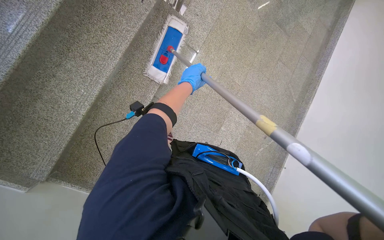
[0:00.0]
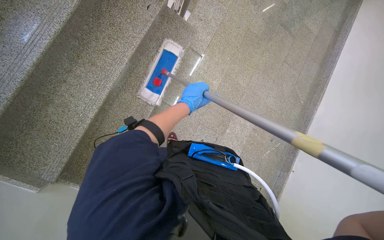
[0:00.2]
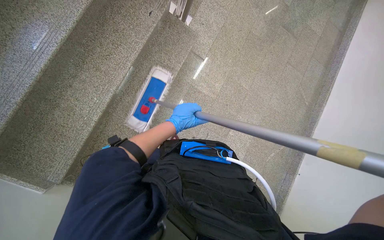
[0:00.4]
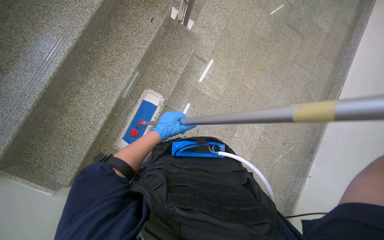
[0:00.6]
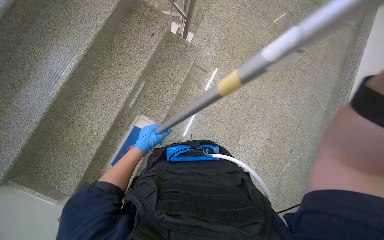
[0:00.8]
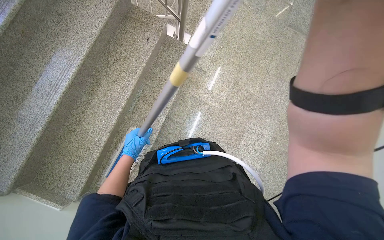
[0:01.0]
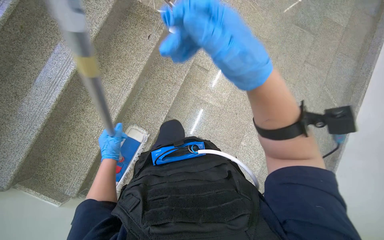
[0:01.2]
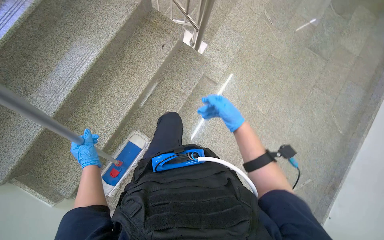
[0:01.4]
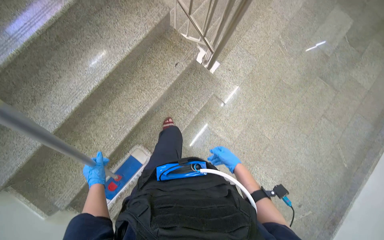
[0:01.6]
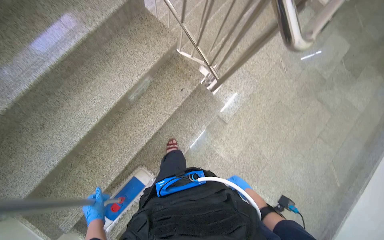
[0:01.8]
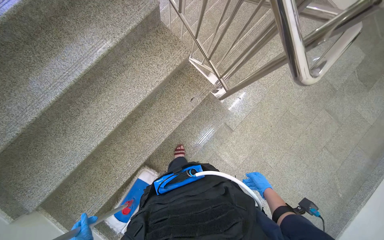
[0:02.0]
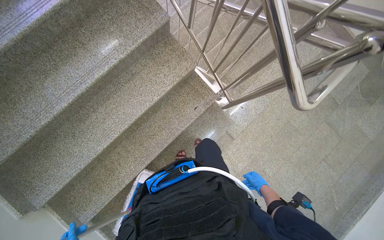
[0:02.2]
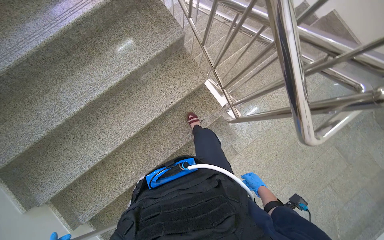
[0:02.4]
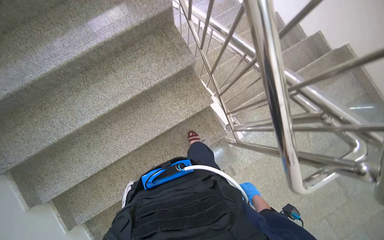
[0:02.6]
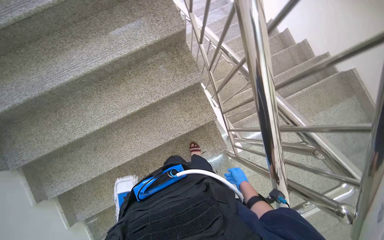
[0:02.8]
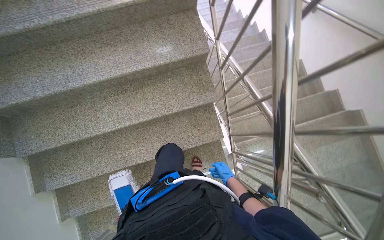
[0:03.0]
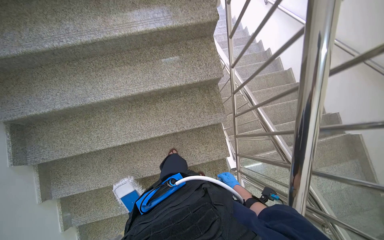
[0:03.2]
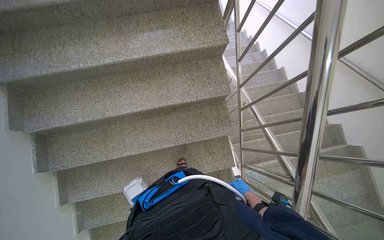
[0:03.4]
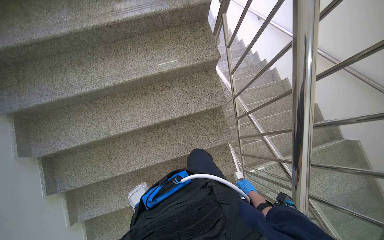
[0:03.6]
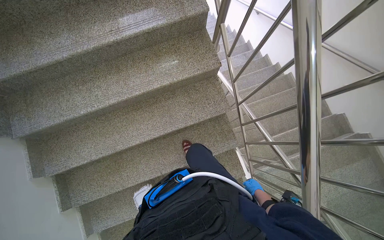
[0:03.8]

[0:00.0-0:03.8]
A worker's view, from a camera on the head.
Job: mopping floor.
The whole recording: Mopping the staircase. The worker mops the staircase, moving down each step.
0:00.0 to 0:01.2: The left hand travels to the left, down the picture and nearer to the camera by about 30 cm.
0:01.2 to 0:02.6: The camera is carried about 80 cm. The scene rotates clockwise by about 30 degrees.
0:02.6 to 0:03.8: The wearer moves approximately 60 cm.

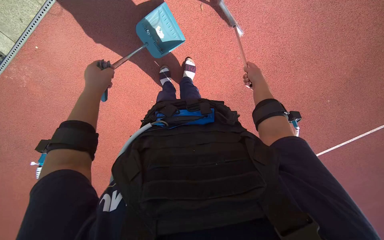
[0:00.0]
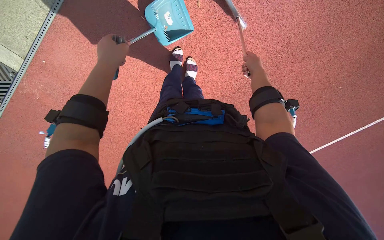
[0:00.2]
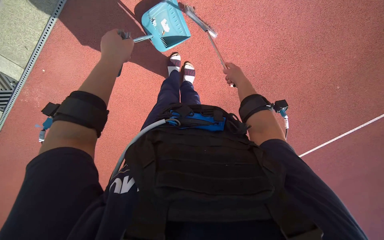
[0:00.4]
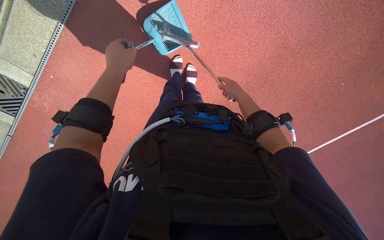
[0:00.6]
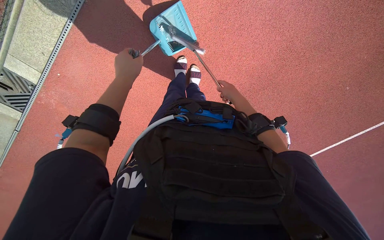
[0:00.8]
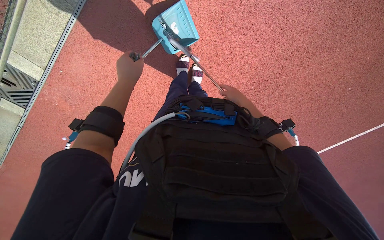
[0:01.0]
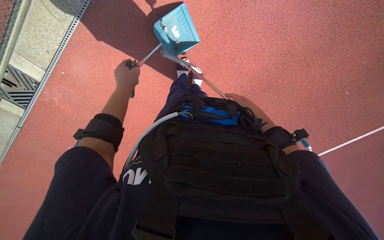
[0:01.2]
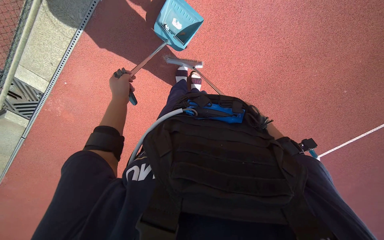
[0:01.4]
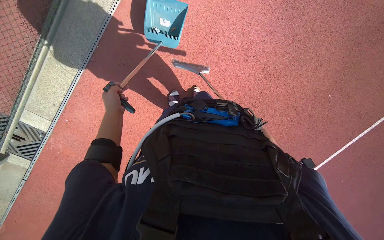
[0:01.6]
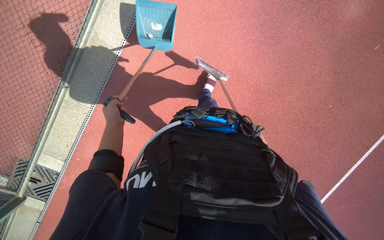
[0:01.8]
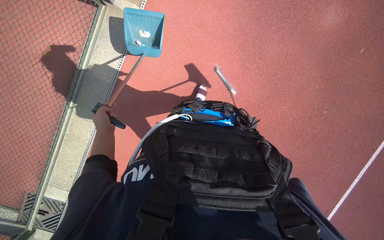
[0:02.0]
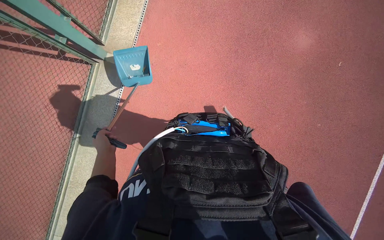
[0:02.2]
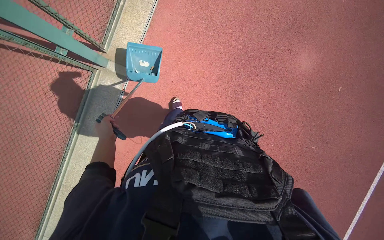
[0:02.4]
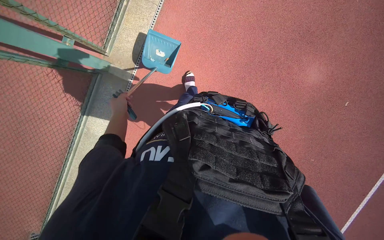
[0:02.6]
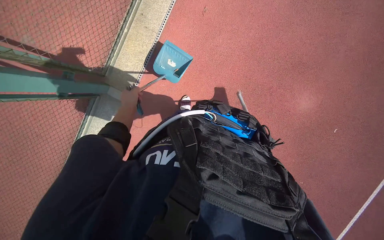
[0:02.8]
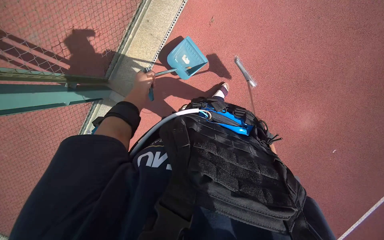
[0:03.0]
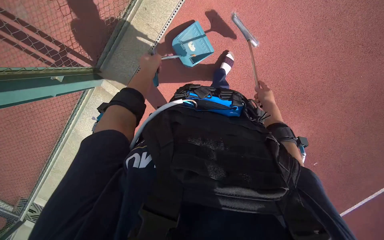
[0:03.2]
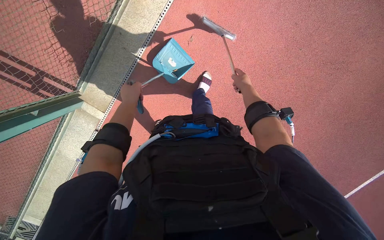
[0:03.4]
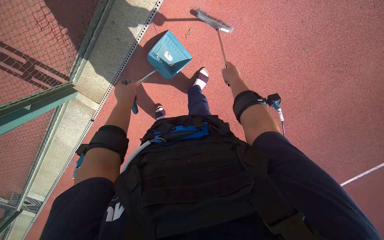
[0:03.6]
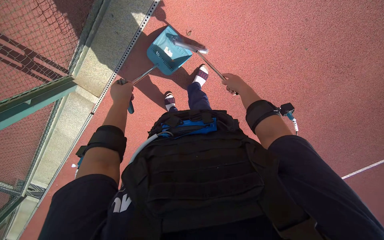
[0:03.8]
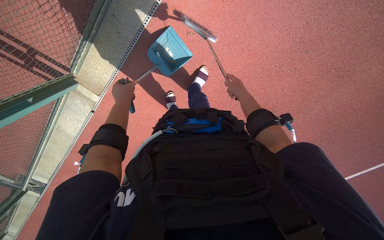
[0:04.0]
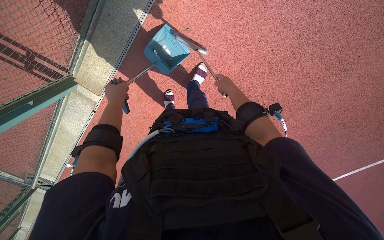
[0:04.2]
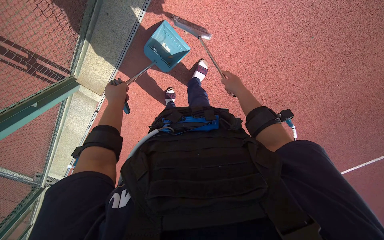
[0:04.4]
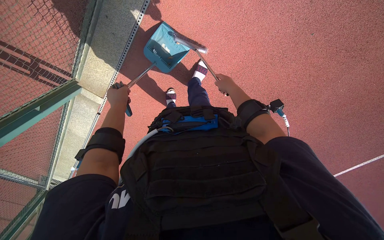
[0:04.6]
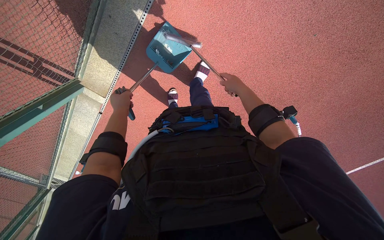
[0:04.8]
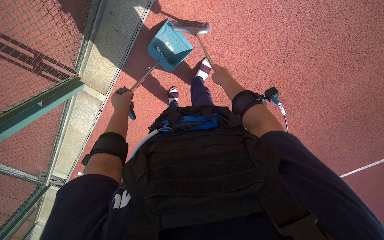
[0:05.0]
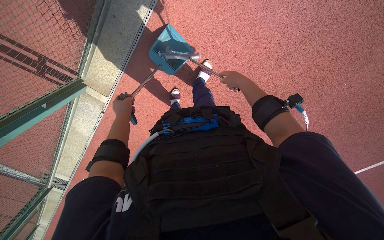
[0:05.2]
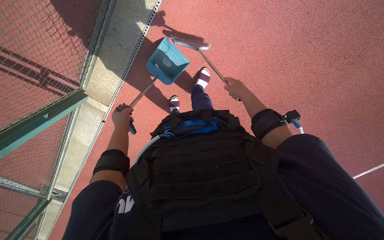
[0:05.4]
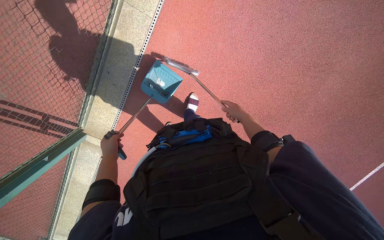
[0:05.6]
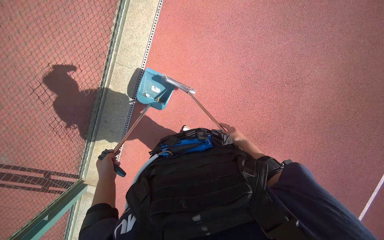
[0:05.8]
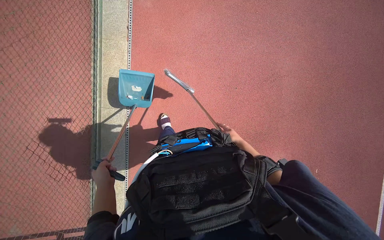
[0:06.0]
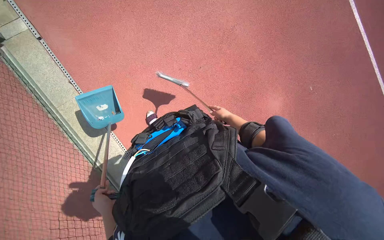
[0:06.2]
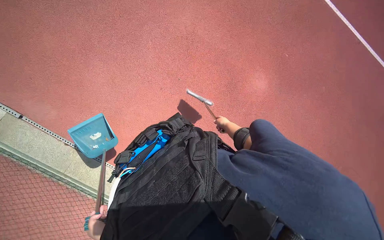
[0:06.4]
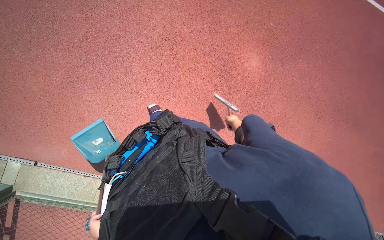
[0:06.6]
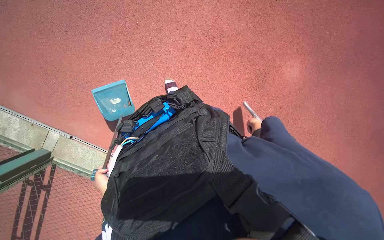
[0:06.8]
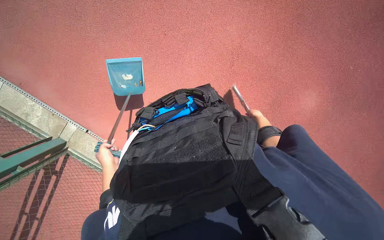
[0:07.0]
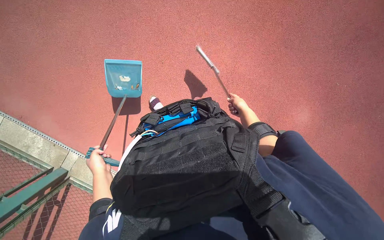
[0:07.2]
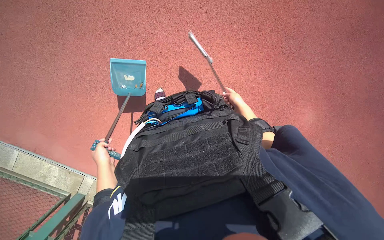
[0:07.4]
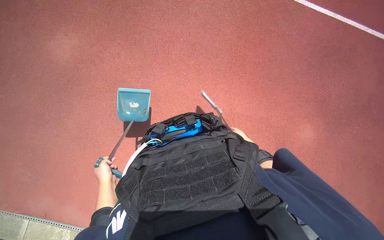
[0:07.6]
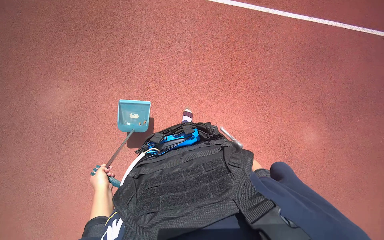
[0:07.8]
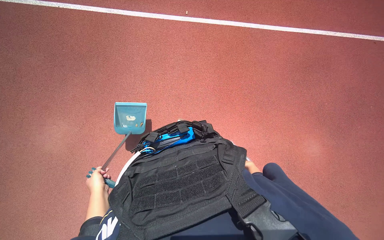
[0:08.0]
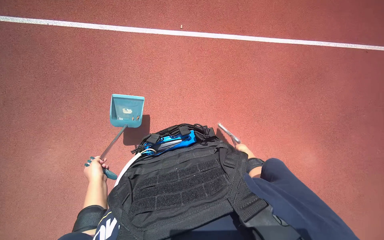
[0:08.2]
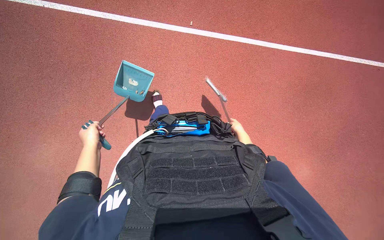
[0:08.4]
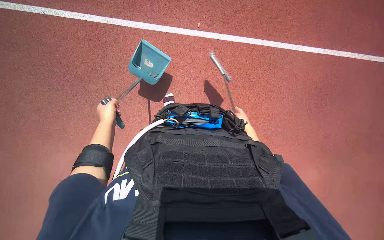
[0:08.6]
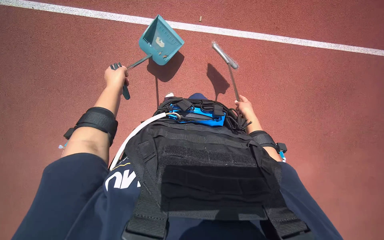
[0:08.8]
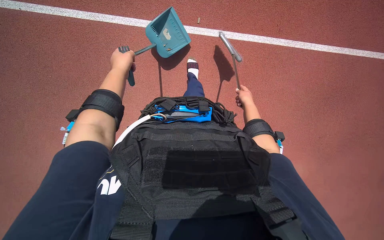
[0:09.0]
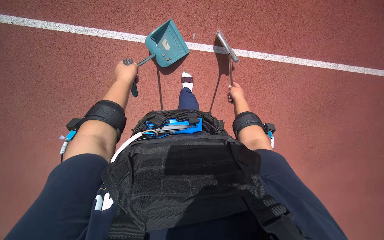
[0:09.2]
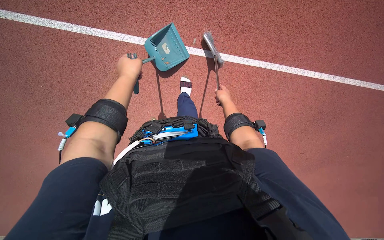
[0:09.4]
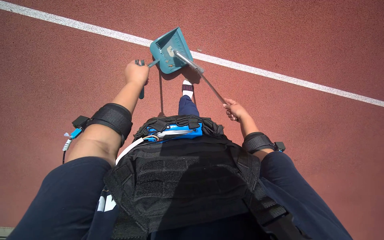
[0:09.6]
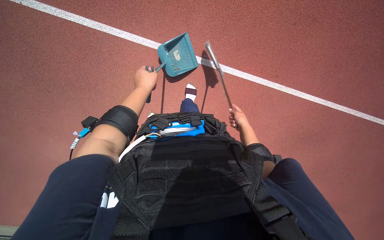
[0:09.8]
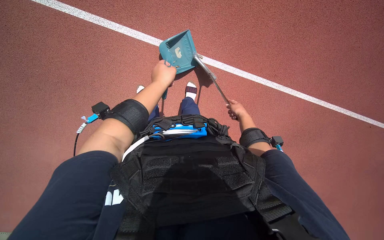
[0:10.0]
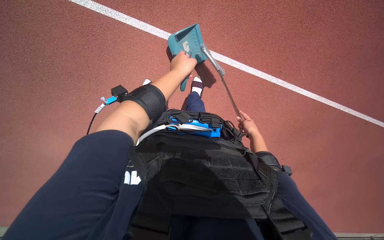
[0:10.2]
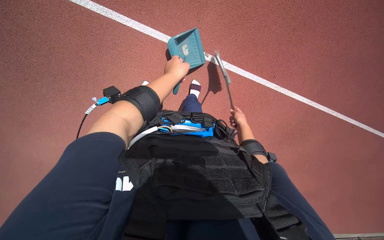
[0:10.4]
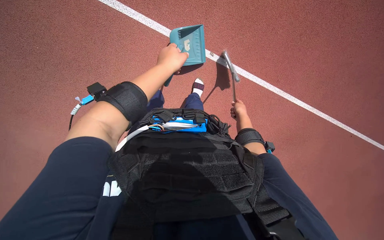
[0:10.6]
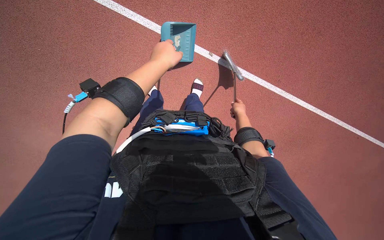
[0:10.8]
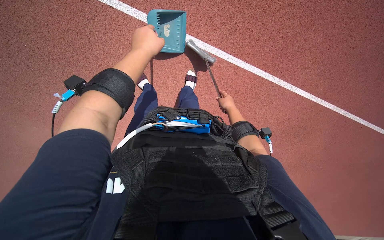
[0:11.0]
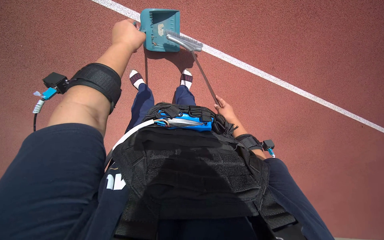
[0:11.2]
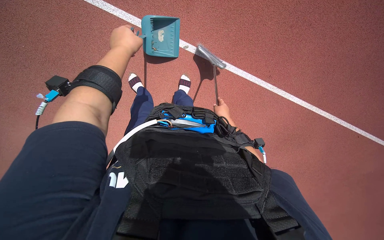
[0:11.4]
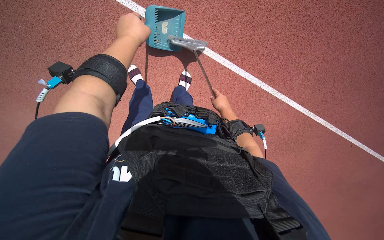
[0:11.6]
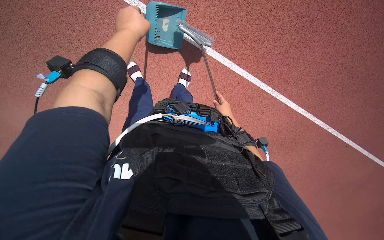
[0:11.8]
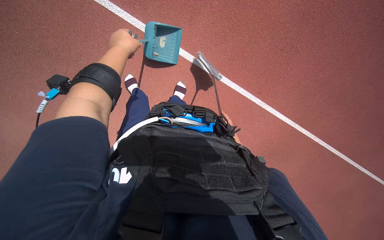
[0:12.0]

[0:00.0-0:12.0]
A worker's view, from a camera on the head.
Job: sweeping floor.
The whole recording: Sweeping and collecting debris from ground. The worker sweeps and collects debris from the ground using a broom and dustpan.
0:00.0 to 0:01.6: The left hand moves to the right, some 10 cm.
0:01.6 to 0:03.0: The view tilts about 15 degrees upward. The left hand heads up the picture and to the right, covering some 40 cm.
0:04.4 to 0:06.0: The view tilts roughly 35 degrees upward. The scene rotates counterclockwise by roughly 35 degrees.
0:07.6 to 0:09.0: The right hand is displaced up the picture by about 25 cm, while the left hand goes approximately 40 cm up the picture.
0:09.0 to 0:10.4: The left hand moves to the right and nearer to the camera, roughly 15 cm.

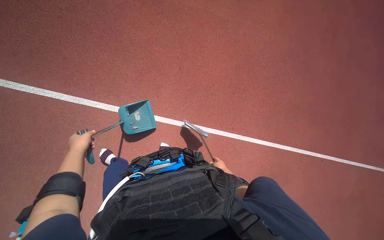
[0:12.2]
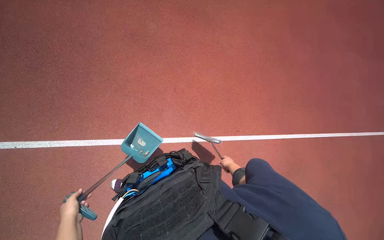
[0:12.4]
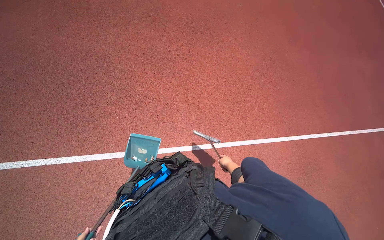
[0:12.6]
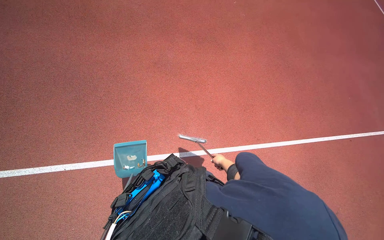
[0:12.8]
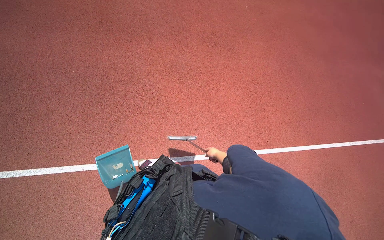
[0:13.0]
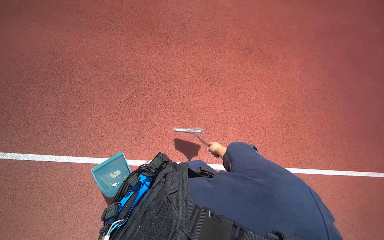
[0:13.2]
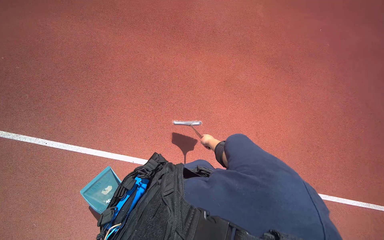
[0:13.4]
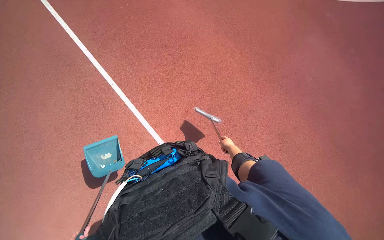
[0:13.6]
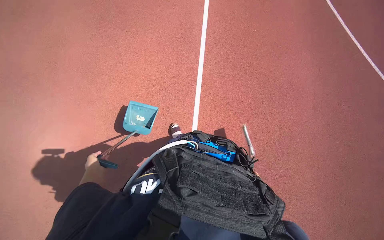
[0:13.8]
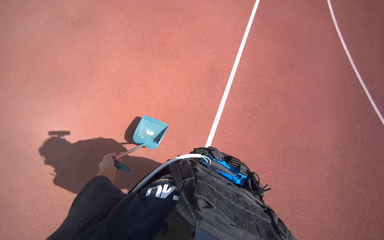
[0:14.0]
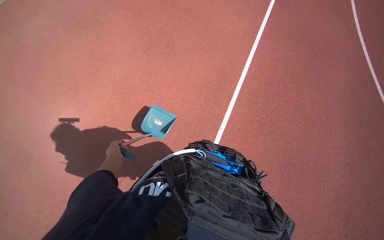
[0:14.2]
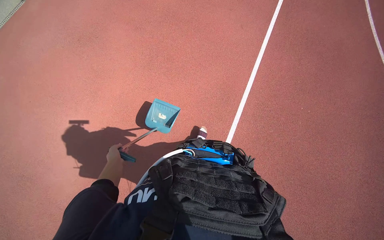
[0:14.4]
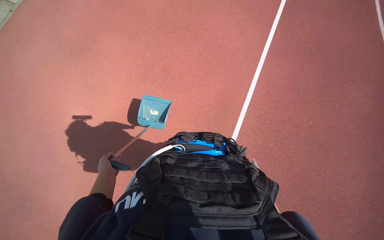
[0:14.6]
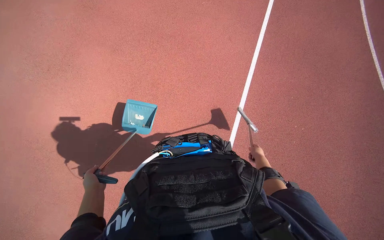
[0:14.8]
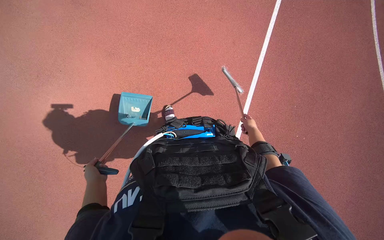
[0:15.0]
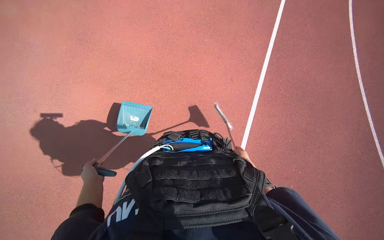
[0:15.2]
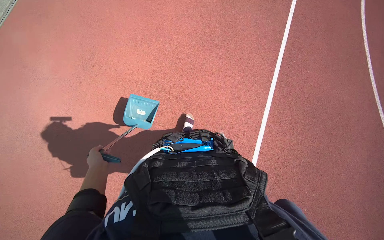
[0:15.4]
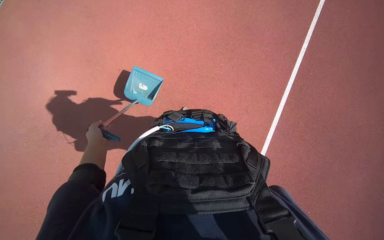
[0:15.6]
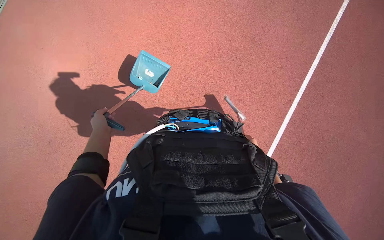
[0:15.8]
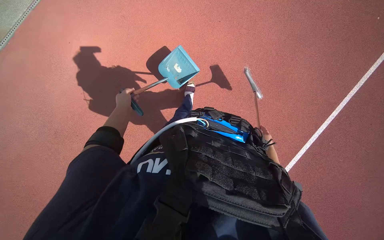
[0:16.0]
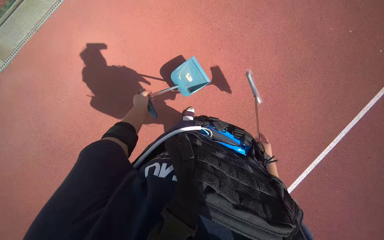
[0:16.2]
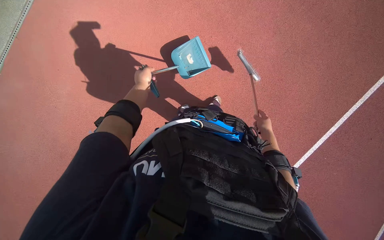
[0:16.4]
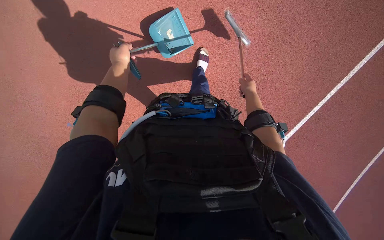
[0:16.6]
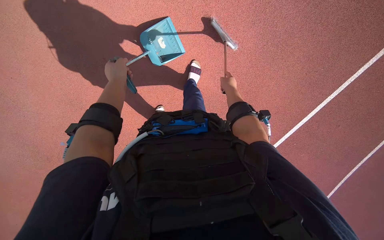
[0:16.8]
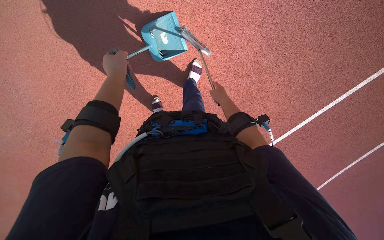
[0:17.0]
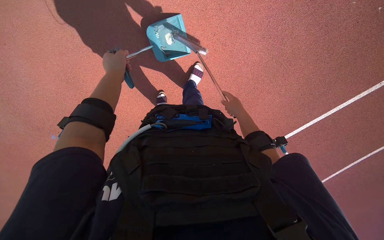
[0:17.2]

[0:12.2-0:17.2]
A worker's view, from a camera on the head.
Job: sweeping floor.
The whole recording: Sweeping and collecting debris from ground. The worker sweeps and collects debris from the ground using a broom and dustpan.
0:15.6 to 0:17.2: Everything in view rotates about 30 degrees clockwise. The left hand moves up the picture, to the right and nearer to the camera, about 25 cm.
